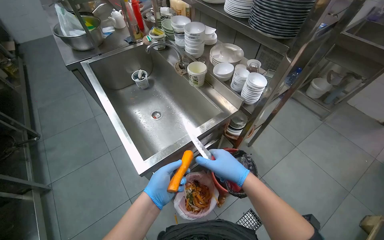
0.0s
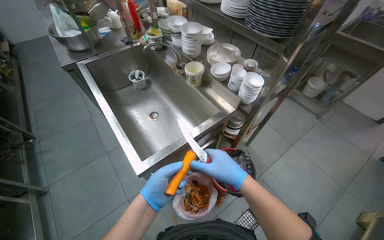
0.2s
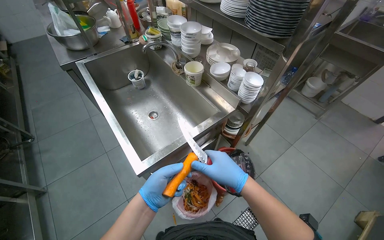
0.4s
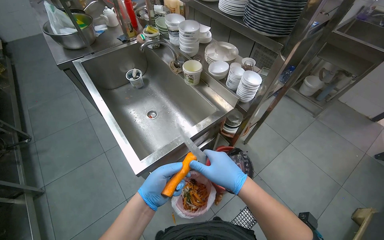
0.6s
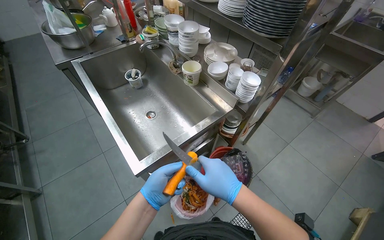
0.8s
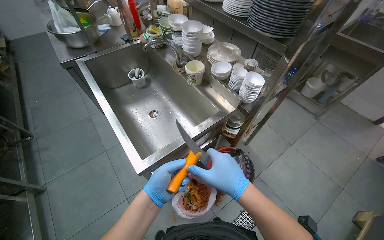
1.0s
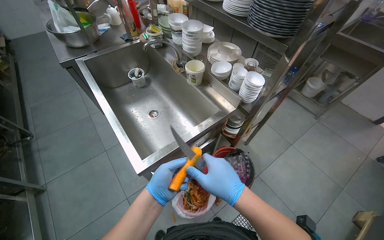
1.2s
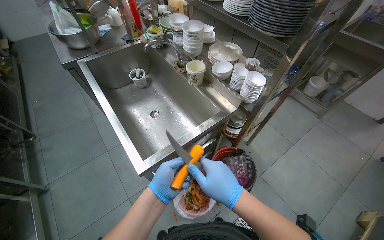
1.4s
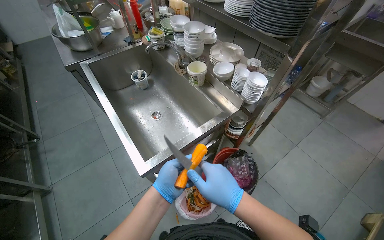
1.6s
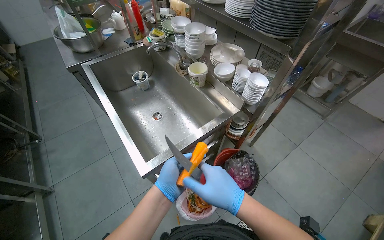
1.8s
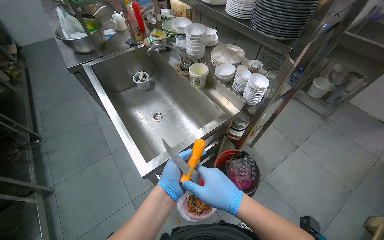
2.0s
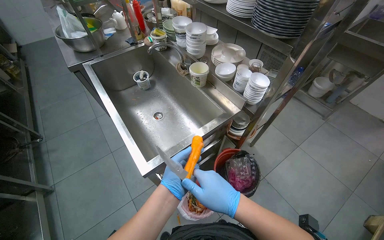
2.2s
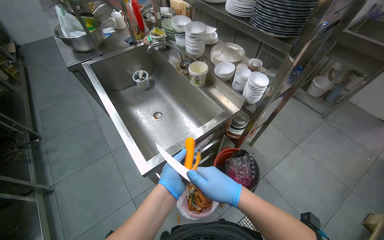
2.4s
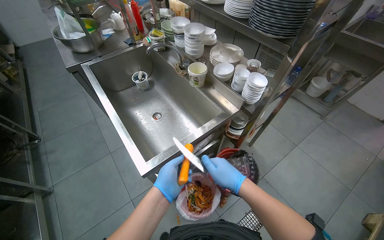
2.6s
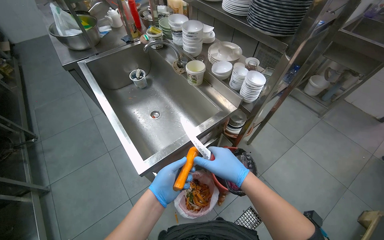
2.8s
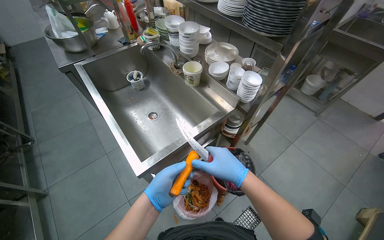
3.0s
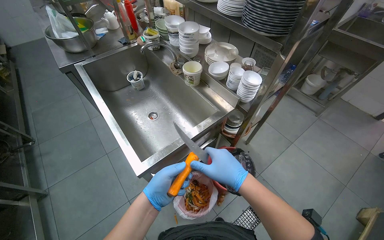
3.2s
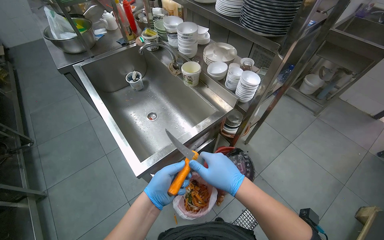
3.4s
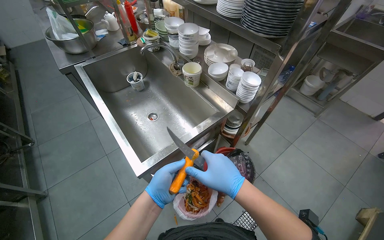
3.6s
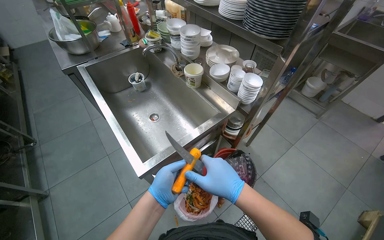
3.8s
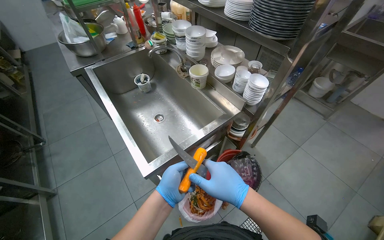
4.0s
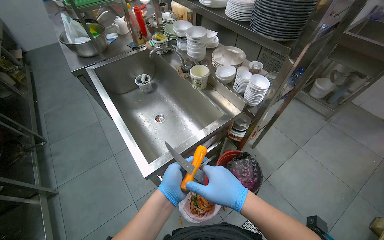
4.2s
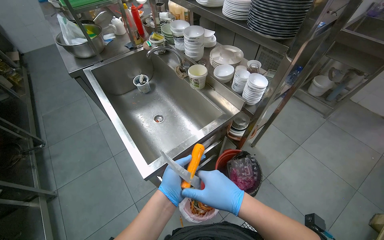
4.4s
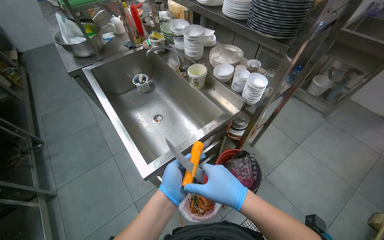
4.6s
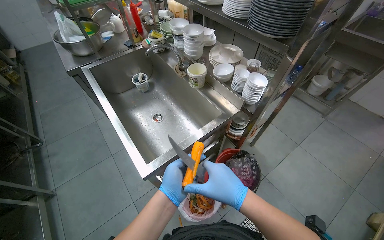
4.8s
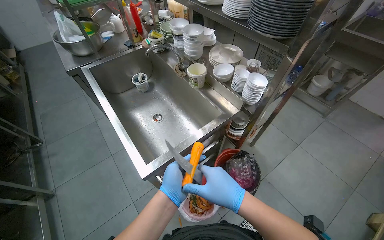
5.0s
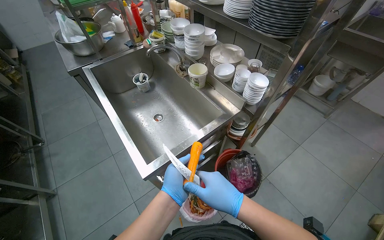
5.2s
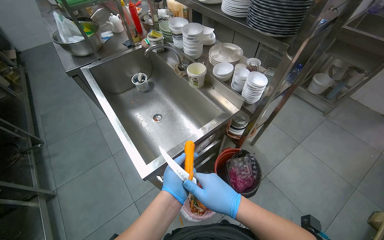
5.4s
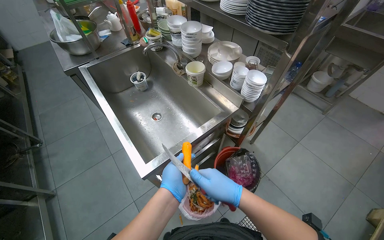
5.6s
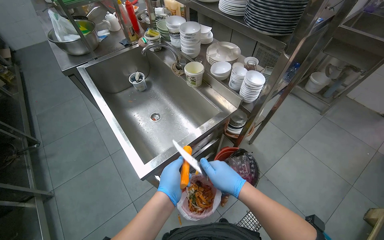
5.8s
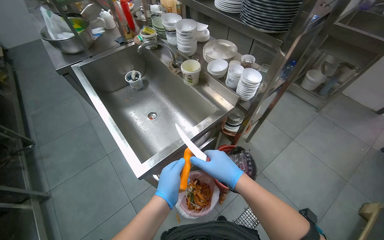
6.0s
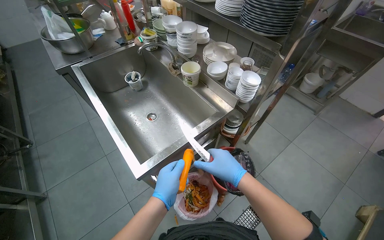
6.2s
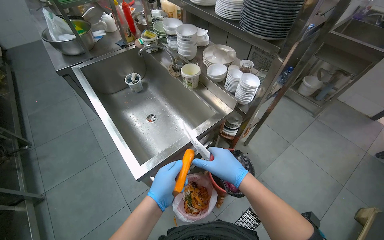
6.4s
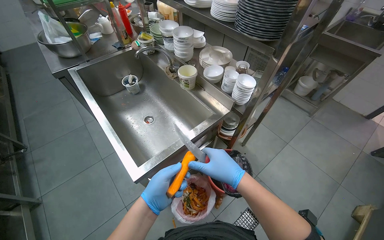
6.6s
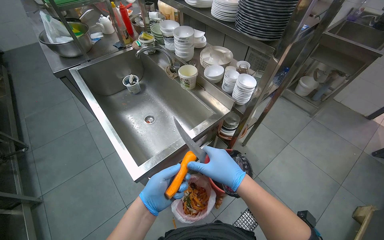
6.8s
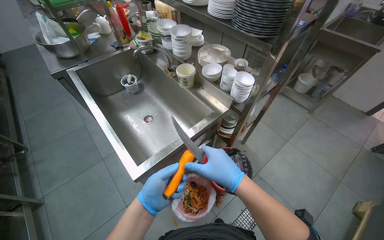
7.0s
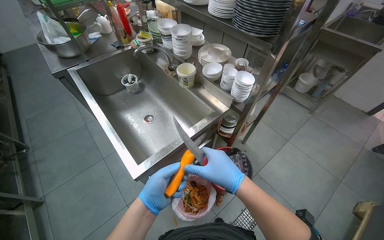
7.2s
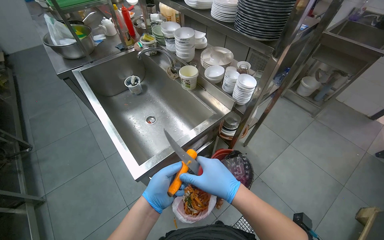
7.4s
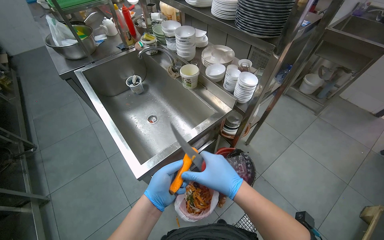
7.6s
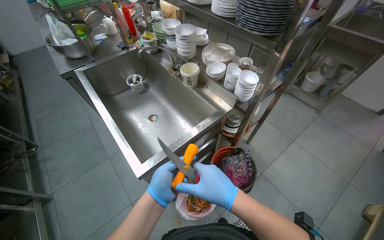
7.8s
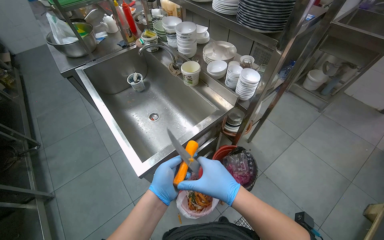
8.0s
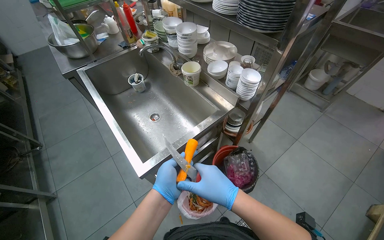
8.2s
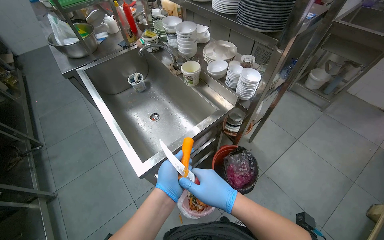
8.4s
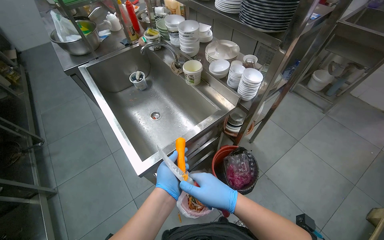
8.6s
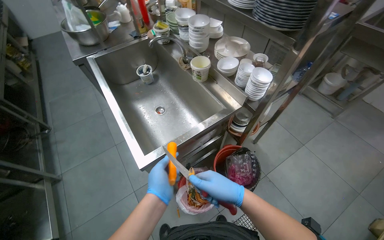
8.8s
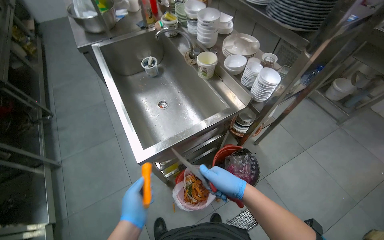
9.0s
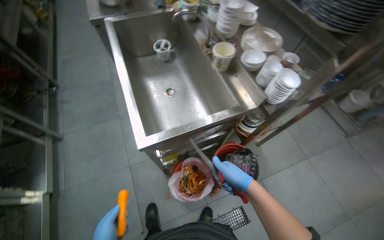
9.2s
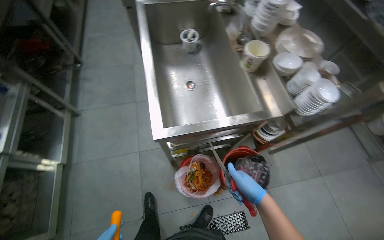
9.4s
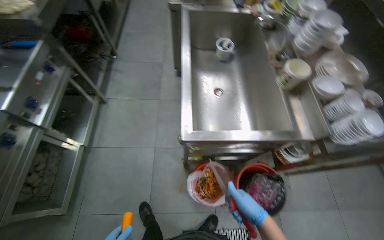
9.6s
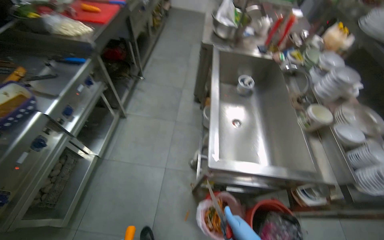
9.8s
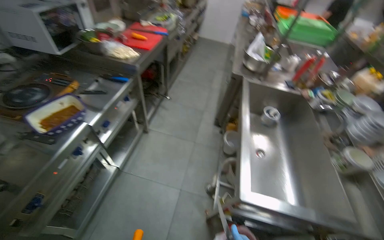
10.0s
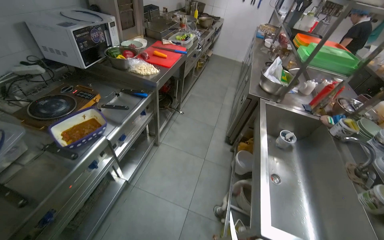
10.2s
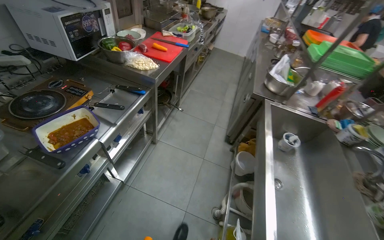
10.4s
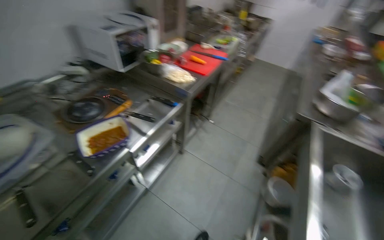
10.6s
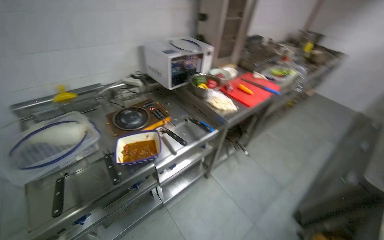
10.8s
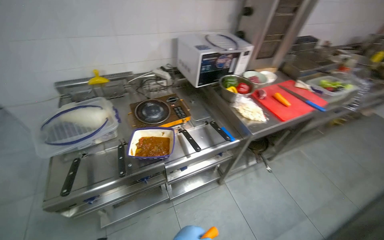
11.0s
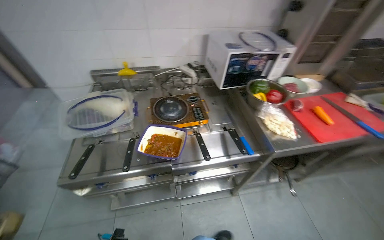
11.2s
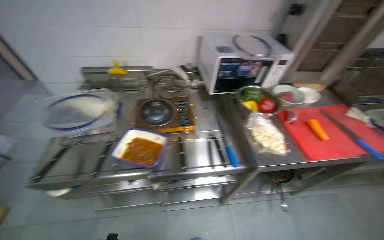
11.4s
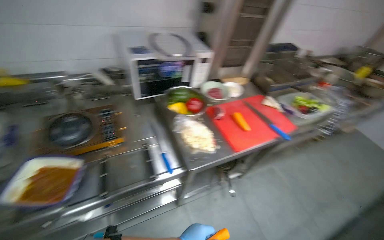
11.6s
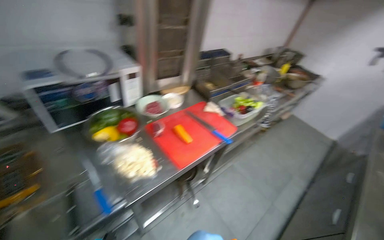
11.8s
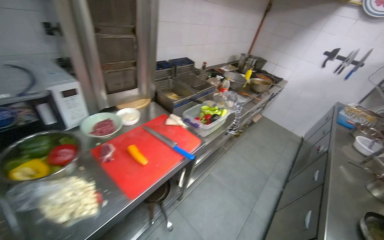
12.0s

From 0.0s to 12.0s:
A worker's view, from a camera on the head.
Job: preparing food.
The whole recording: Chopping carrot on cutting board. The worker chops a carrot into pieces on a red cutting board.
From 0.0s to 7.6s: The hands stay close to where they were, moving slightly.
From 7.6s to 9.0s: The left hand moves down the picture, approximately 10 cm, while the right hand heads farther from the camera, covering some 10 cm.
From 9.0s to 10.4s: The head travels roughly 60 cm. The head rotates roughly 50 degrees to the left. The camera pitches upward, by roughly 15 degrees.
From 10.4s to 12.0s: The wearer moves some 1 m. The head turns to the left by about 25 degrees.

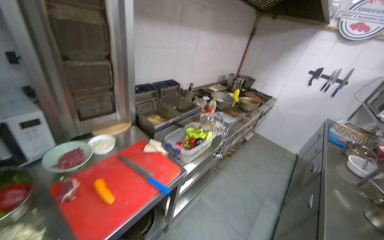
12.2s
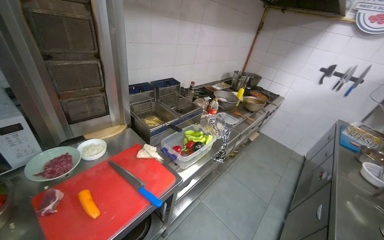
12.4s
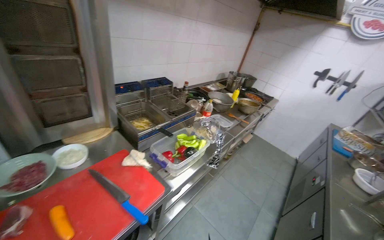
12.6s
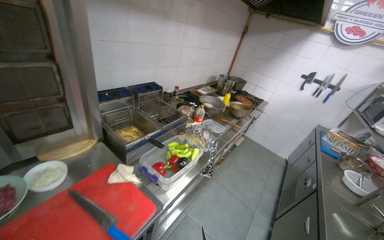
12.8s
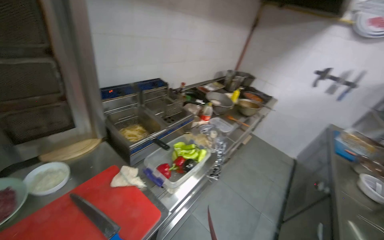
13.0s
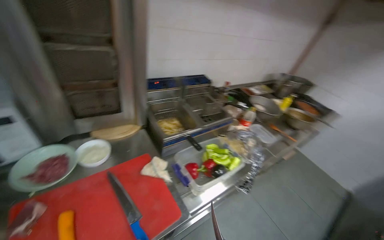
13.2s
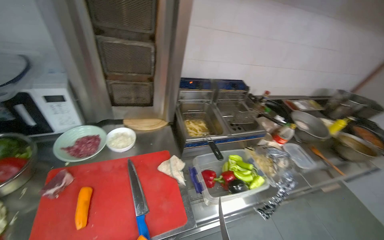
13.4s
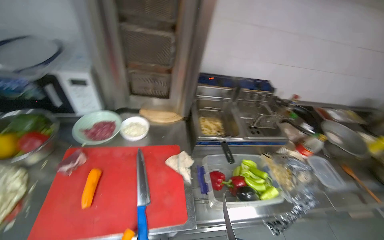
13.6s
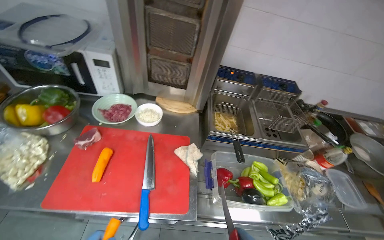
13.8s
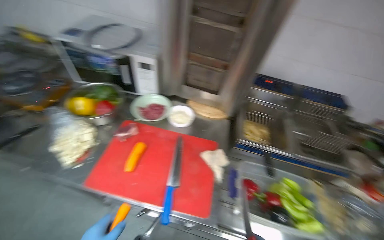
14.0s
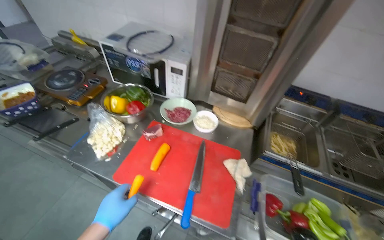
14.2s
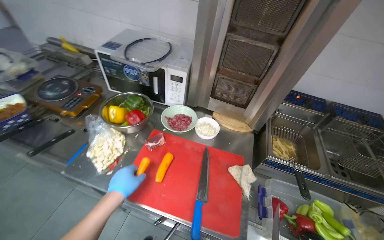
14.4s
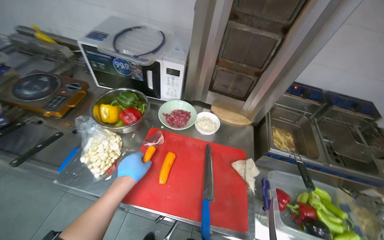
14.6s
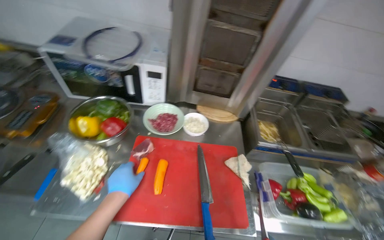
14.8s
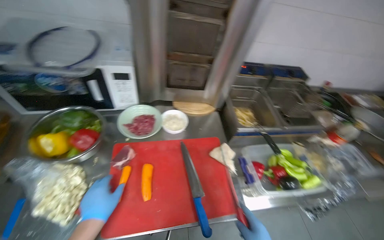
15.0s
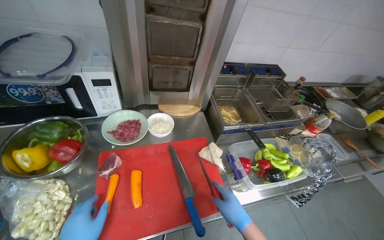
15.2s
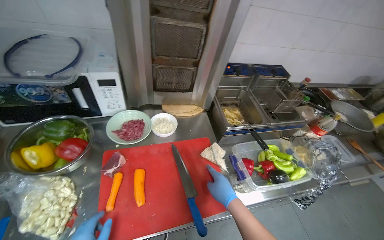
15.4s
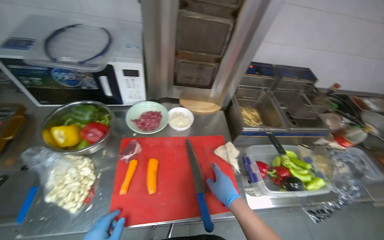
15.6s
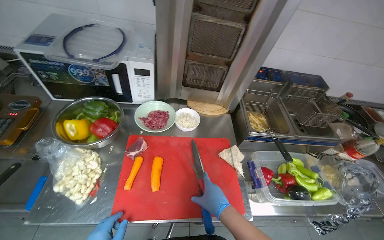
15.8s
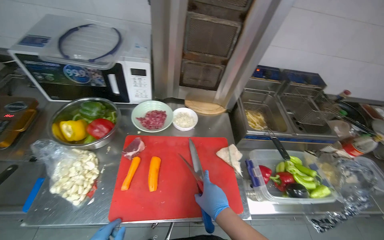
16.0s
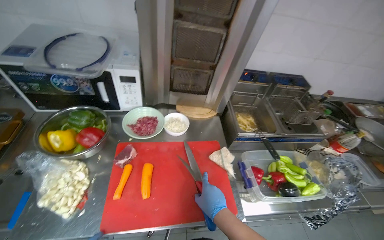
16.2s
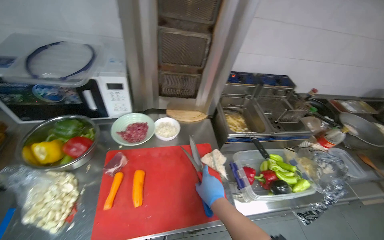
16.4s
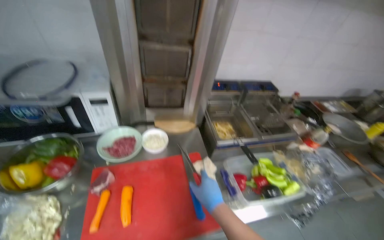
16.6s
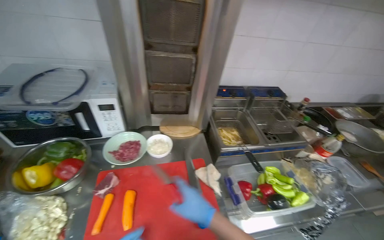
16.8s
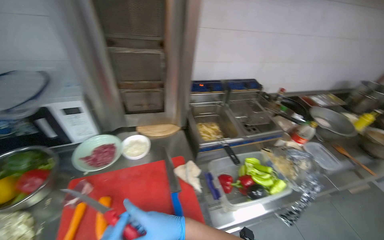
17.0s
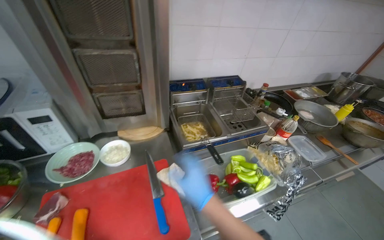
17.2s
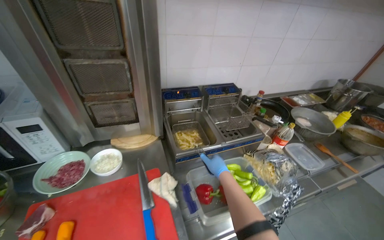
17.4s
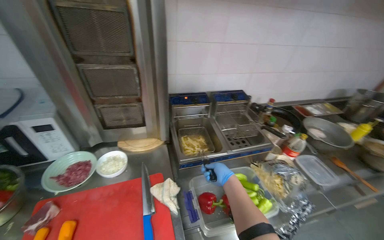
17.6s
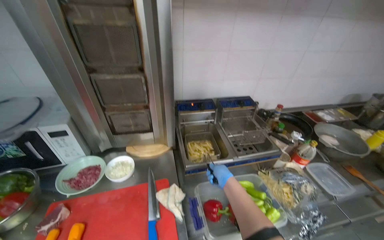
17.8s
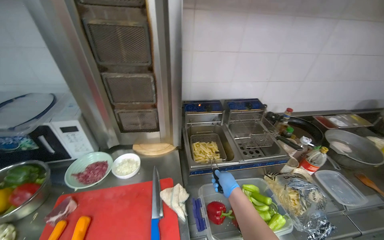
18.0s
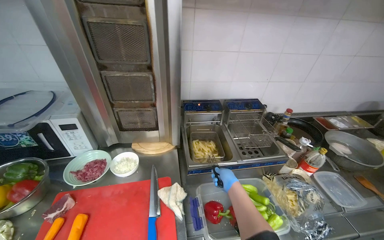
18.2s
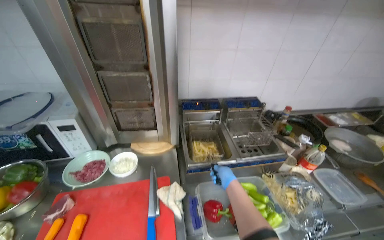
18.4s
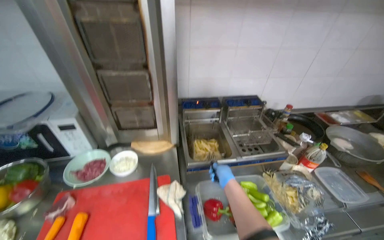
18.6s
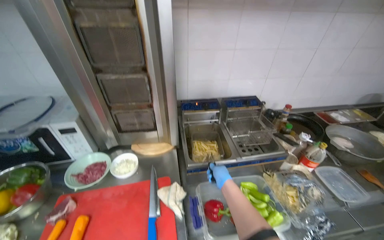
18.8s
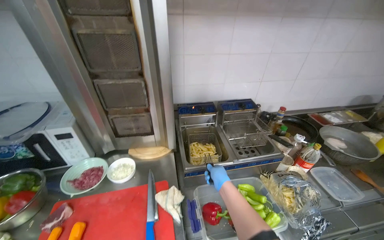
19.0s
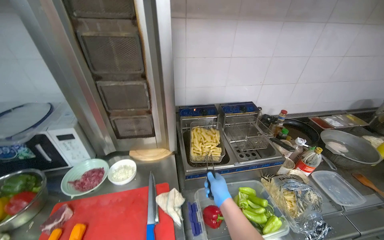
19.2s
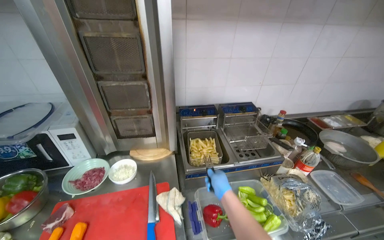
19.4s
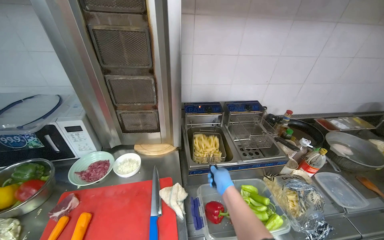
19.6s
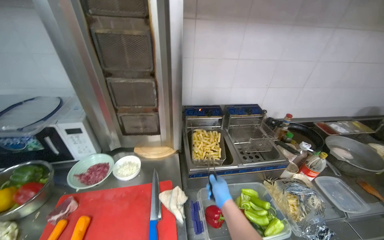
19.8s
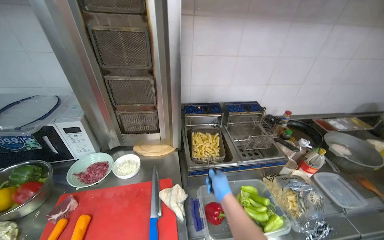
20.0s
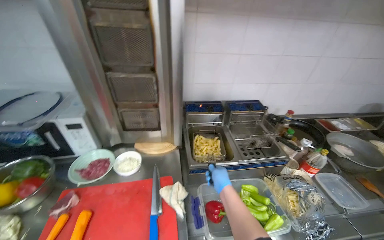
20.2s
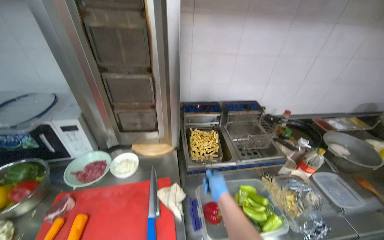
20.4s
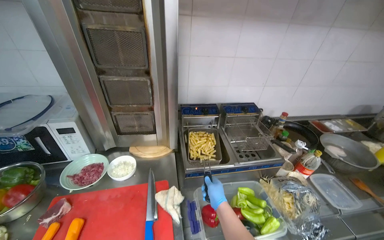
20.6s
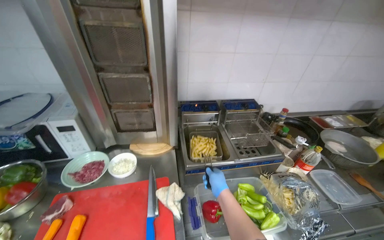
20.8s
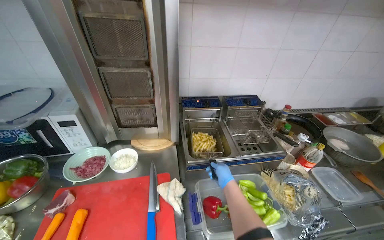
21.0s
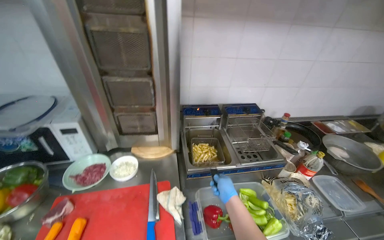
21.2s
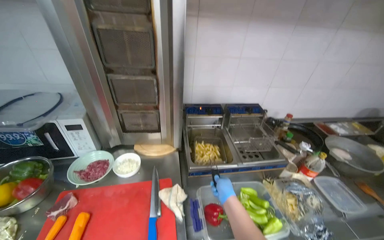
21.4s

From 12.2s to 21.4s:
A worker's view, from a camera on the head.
Job: preparing food.
The whole recording: Chopping carrot on cutting board. The worker chops a carrot into pieces on a red cutting board.
From 12.2s to 13.8s: The head travels about 40 cm. The wearer looks about 50 degrees further to the left.
From 13.8s to 15.2s: The wearer looks approximately 15 degrees further to the right.
From 16.8s to 18.4s: The right hand is displaced to the right and farther from the camera by roughly 35 cm.
